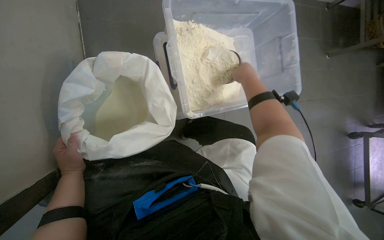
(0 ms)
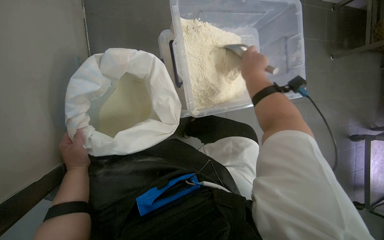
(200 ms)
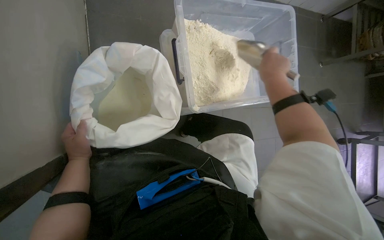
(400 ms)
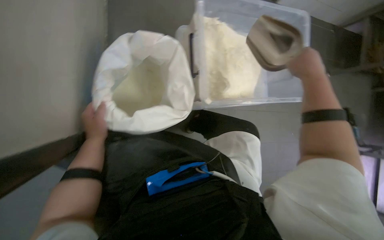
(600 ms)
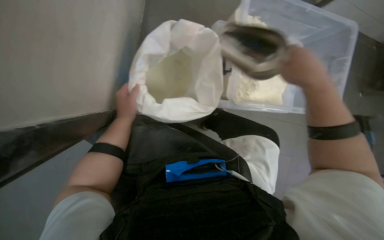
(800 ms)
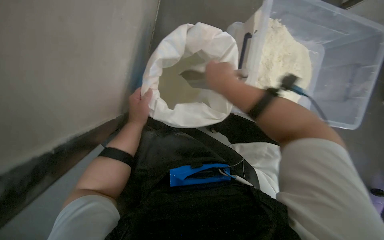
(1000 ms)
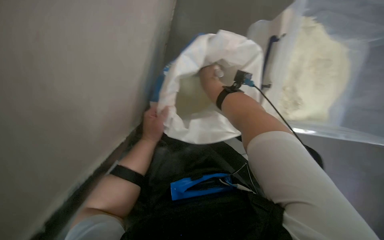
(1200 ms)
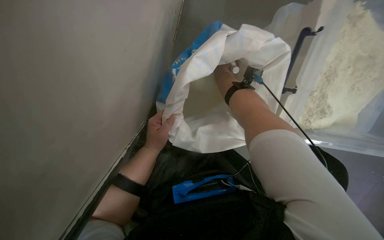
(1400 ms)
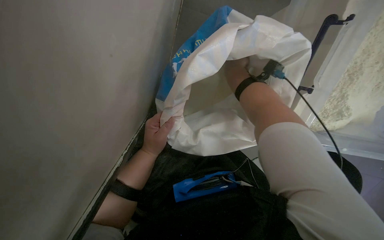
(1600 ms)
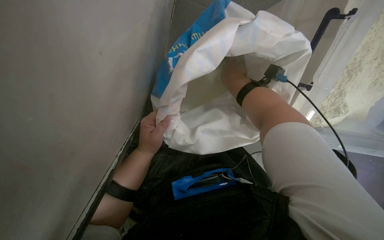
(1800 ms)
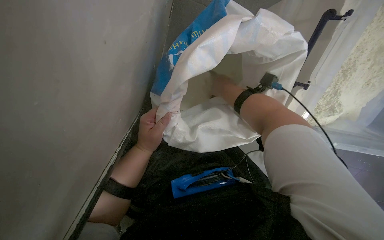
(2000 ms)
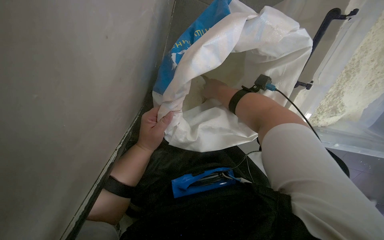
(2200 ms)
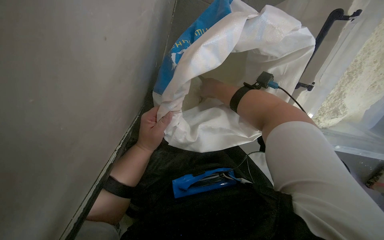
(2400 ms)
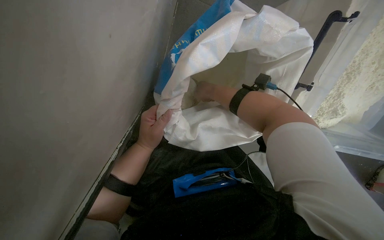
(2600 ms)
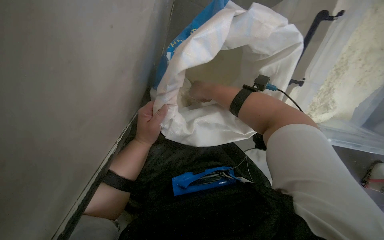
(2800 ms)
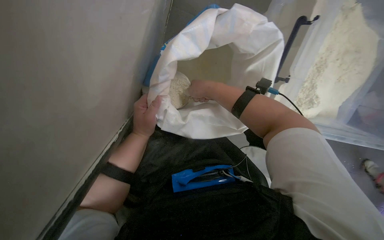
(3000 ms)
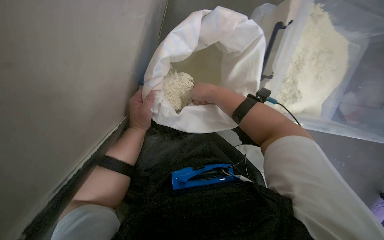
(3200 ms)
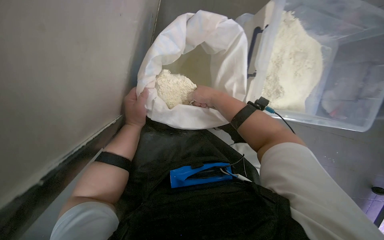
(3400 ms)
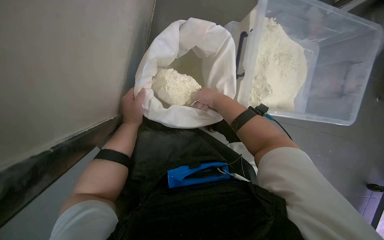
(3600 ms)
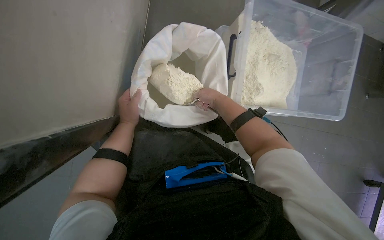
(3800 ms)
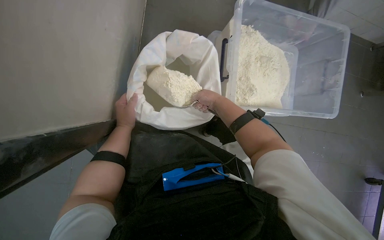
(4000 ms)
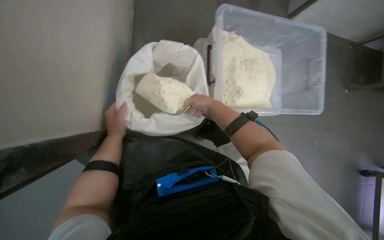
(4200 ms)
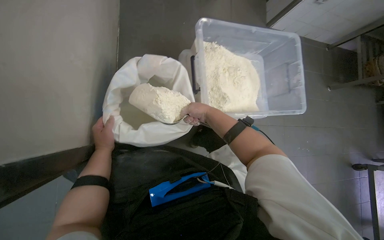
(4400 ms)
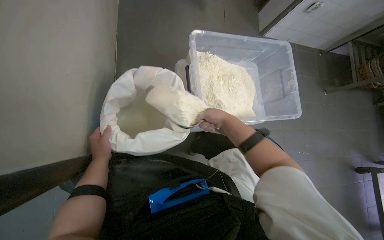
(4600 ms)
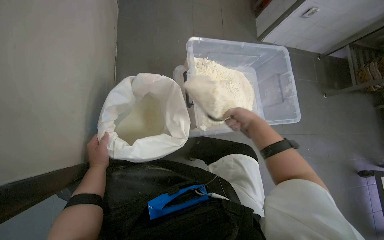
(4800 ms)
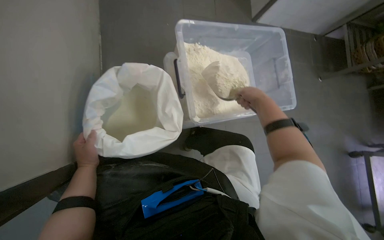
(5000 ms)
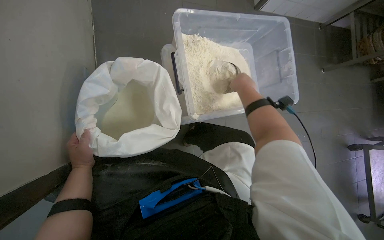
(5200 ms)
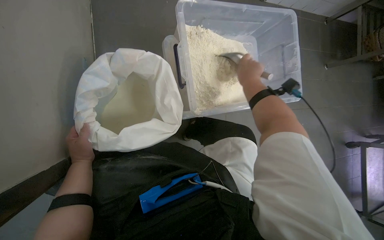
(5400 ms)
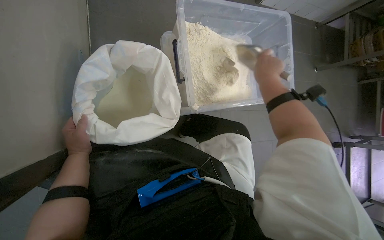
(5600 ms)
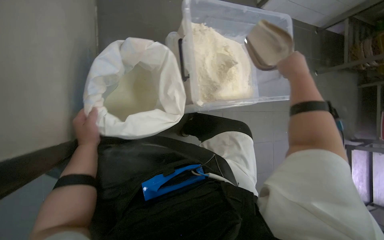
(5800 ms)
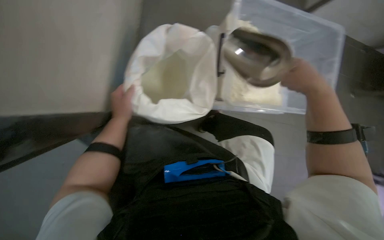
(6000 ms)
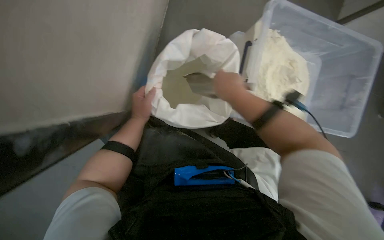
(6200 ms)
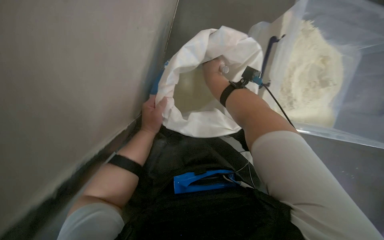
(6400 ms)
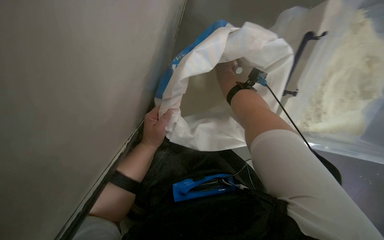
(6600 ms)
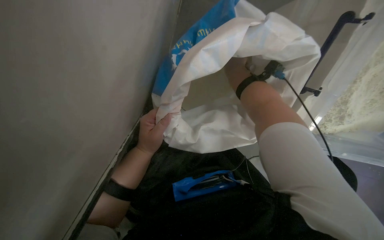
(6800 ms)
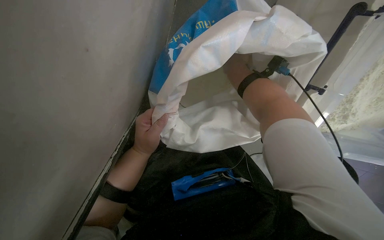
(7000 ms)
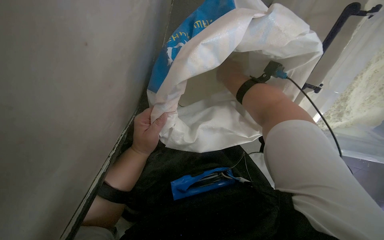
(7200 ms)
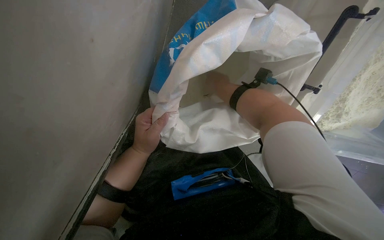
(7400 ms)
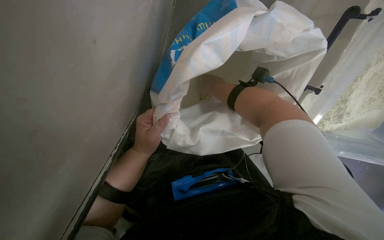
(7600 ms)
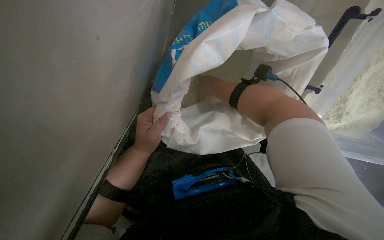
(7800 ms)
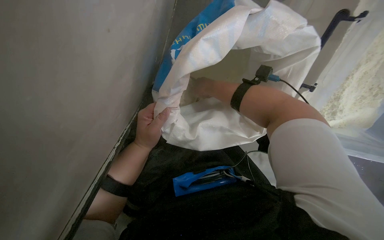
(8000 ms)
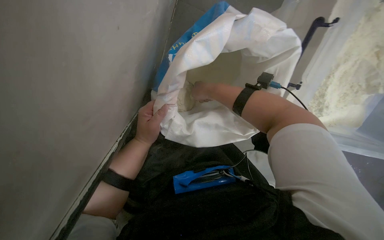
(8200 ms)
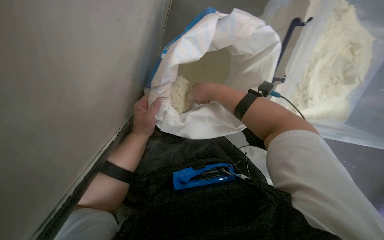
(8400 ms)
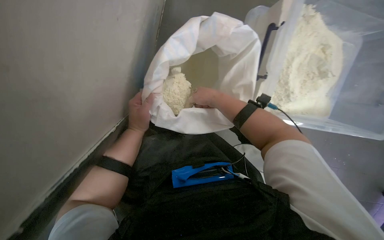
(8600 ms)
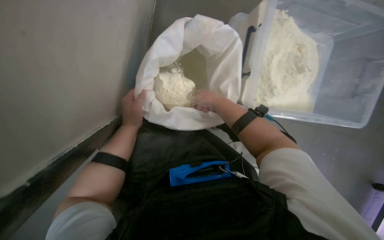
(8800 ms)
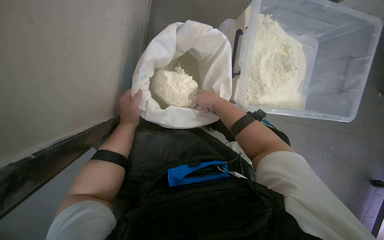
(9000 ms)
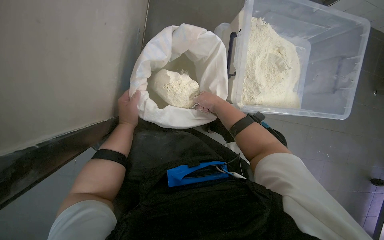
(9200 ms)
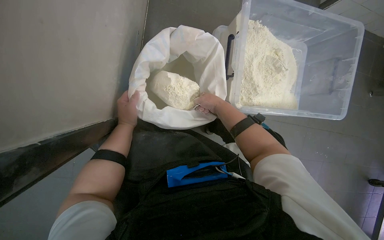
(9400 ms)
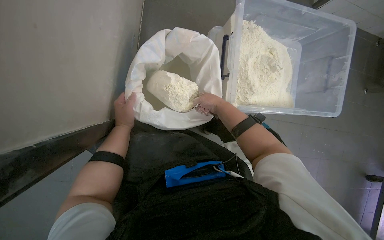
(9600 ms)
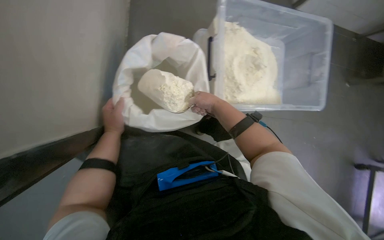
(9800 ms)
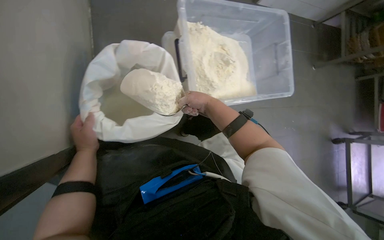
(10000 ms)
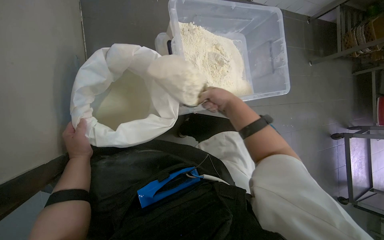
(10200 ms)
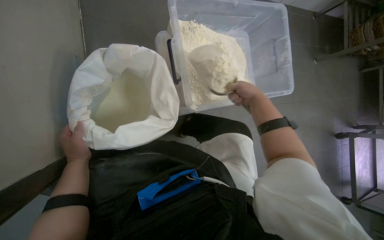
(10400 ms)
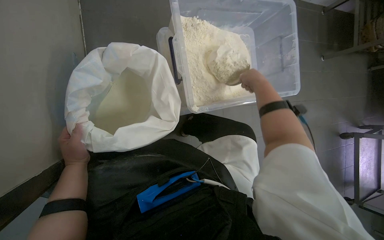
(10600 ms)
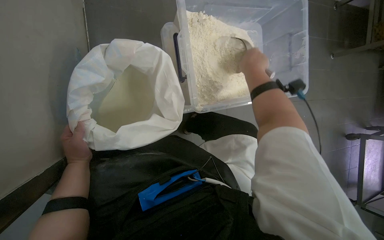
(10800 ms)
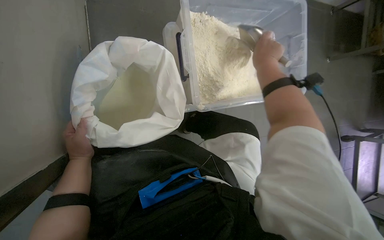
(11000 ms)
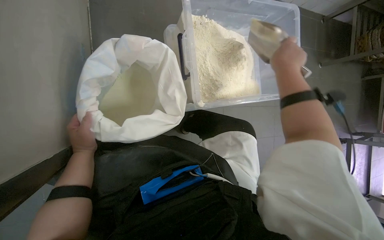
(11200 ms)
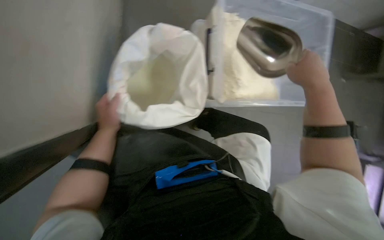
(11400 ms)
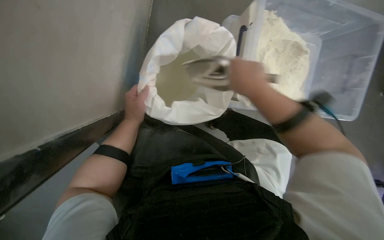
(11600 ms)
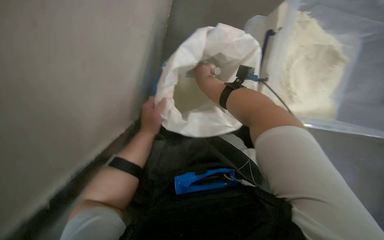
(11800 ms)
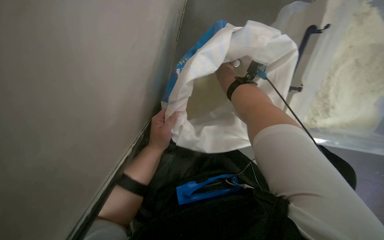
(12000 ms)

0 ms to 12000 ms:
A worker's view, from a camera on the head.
Job: preparing food.
The whole recording: Scooping powder into container. The worker scoops powder from a large bag into a clear plastic container.
0 ms to 1600 ms: The wearer's head swings some 30 degrees to the left. The wearer looks some 15 degrees further downward.
1600 ms to 3000 ms: The right hand heads down the picture, covering some 10 cm.
3000 ms to 4400 ms: The view tips upward by roughly 20 degrees. The right hand moves down the picture, some 10 cm.
4400 ms to 6000 ms: The right hand moves left and right over approximately 20 cm, changing direction 2 times.
6000 ms to 7600 ms: The wearer's head swings some 20 degrees to the left. The view tilts some 20 degrees downward.
7600 ms to 9000 ms: The wearer looks roughly 15 degrees further upward.
9000 ms to 10400 ms: The right hand heads to the right, covering some 30 cm.
10400 ms to 12000 ms: The head turns to the left by roughly 30 degrees.

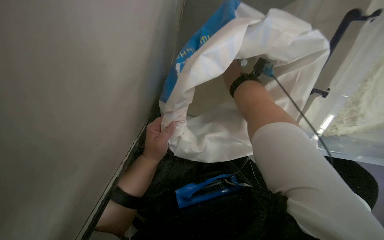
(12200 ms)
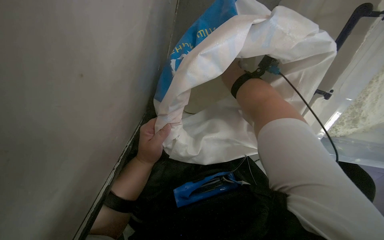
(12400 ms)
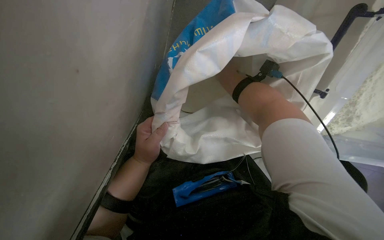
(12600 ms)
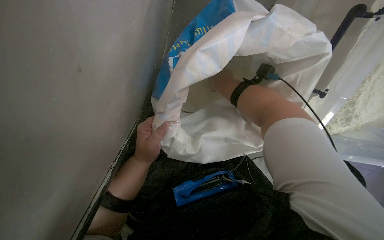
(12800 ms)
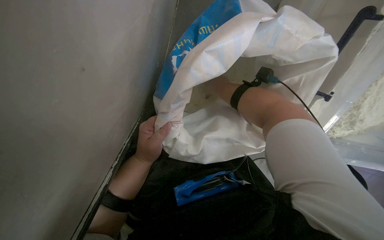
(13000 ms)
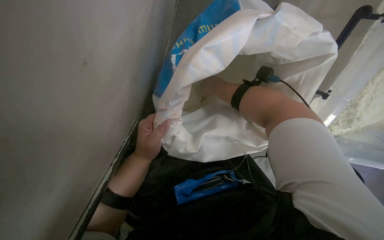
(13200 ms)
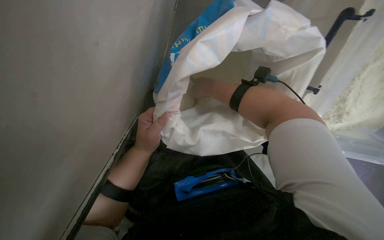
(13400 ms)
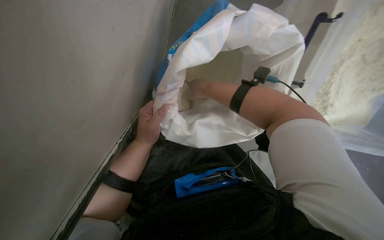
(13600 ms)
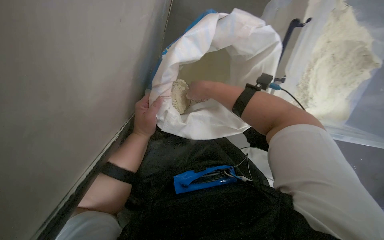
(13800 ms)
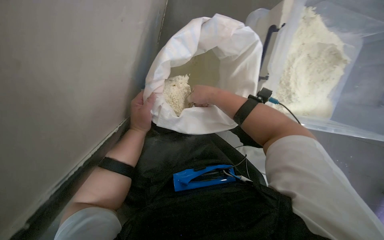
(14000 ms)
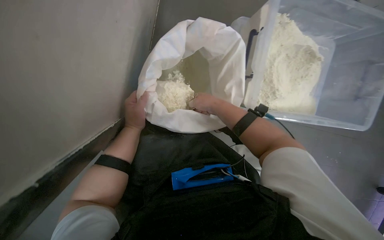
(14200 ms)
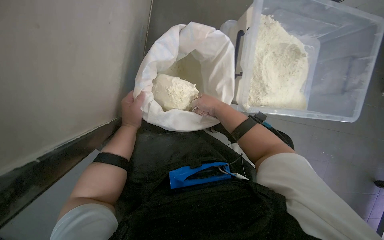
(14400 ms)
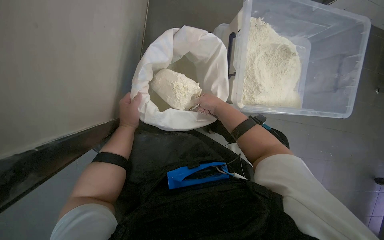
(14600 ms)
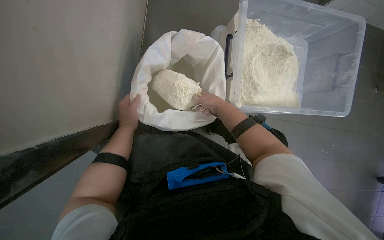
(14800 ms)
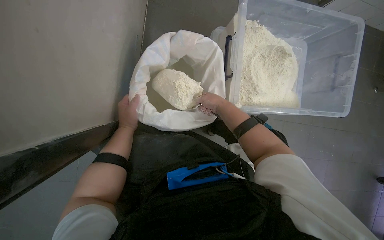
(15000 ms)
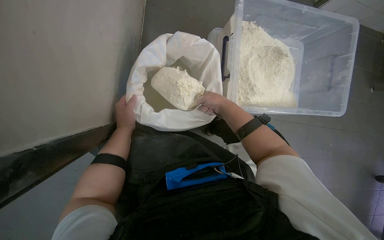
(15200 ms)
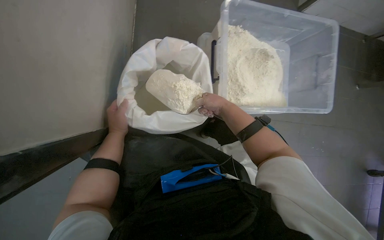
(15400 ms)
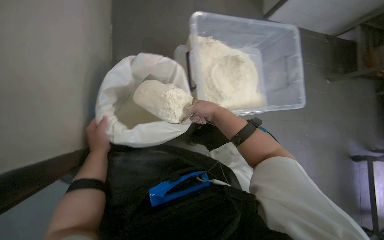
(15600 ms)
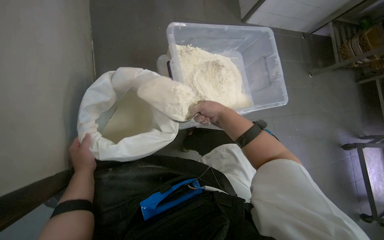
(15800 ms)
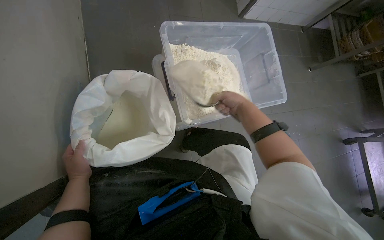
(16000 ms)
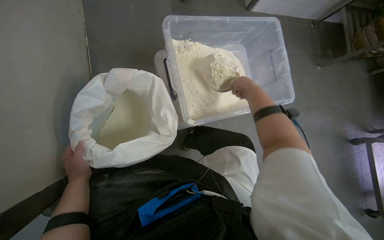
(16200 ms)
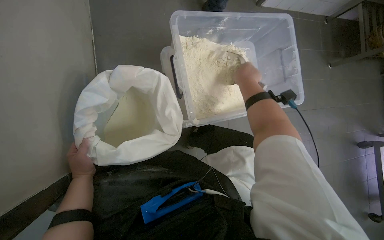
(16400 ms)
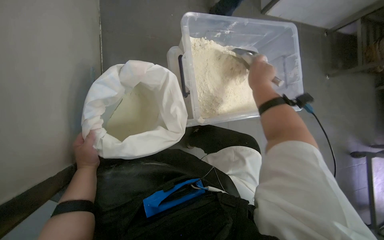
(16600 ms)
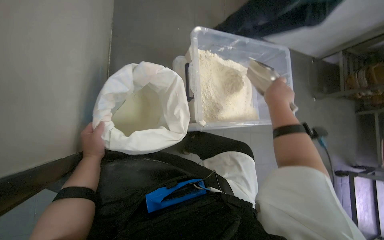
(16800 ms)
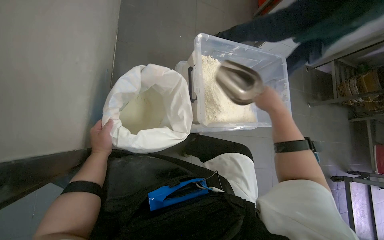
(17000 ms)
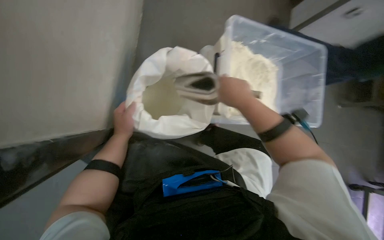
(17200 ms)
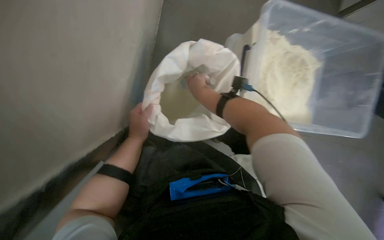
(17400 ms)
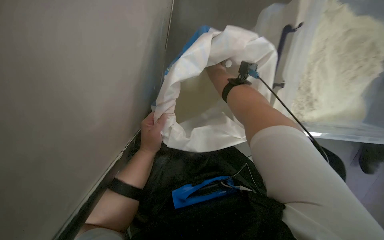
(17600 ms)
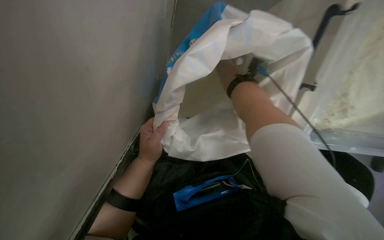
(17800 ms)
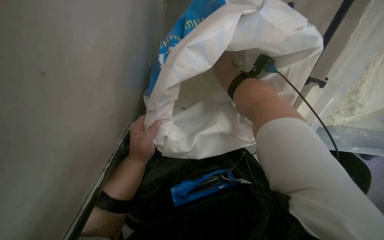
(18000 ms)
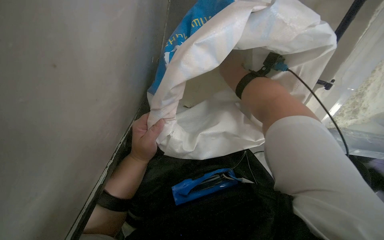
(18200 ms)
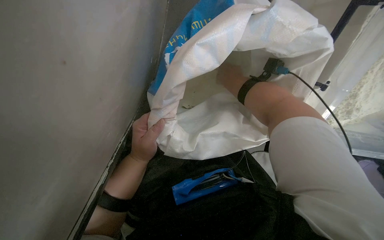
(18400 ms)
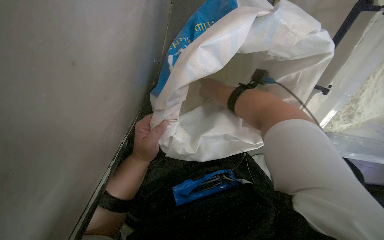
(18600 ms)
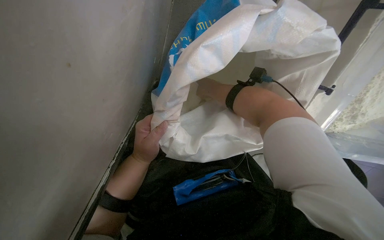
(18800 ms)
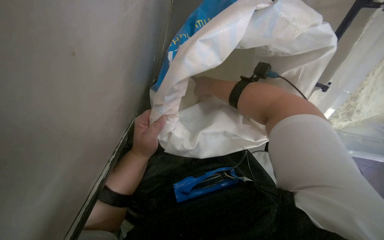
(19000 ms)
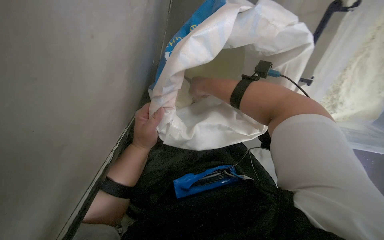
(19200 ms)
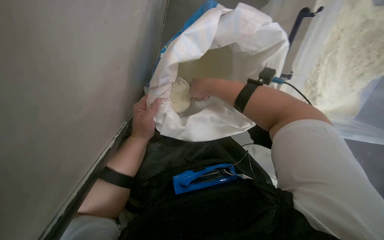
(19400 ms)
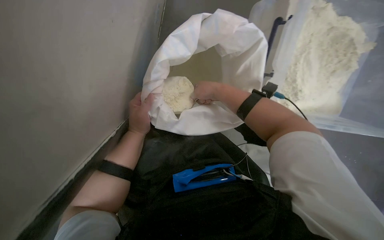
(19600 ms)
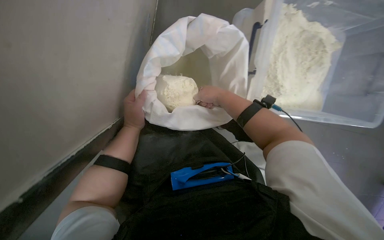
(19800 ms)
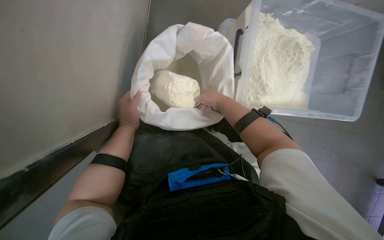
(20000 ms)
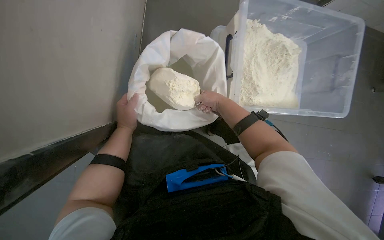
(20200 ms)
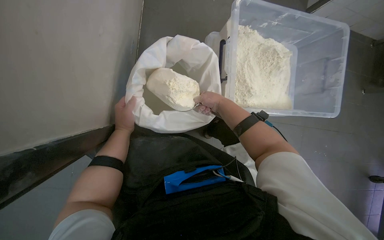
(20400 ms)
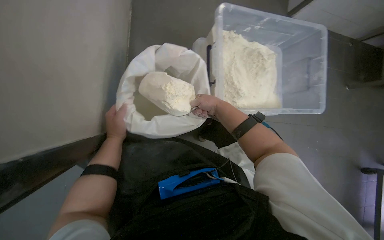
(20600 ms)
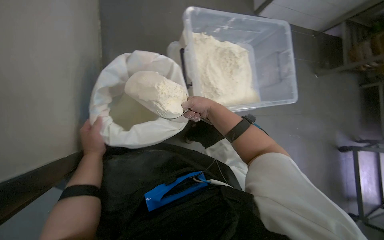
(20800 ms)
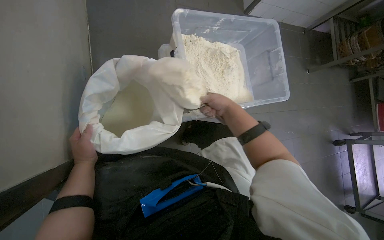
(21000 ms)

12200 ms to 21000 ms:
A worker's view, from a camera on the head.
Job: preparing food.
The whole recording: Scooping powder into container. The worker scoops powder from a large bag into a clear plastic container.
12200 ms to 13600 ms: The right hand travels nearer to the camera and down the picture by roughly 15 cm.
13600 ms to 15200 ms: The camera pitches upward, by about 15 degrees. The right hand is displaced to the right by about 20 cm.
15200 ms to 16600 ms: The right hand is displaced to the right and up the picture by roughly 25 cm.
16600 ms to 18000 ms: The wearer's head swings roughly 30 degrees to the left. The view tilts roughly 25 degrees downward.
18000 ms to 19600 ms: The right hand heads down the picture, covering about 15 cm.
19600 ms to 21000 ms: The wearer's head swings roughly 25 degrees to the right. The camera pitches upward, by some 15 degrees.
